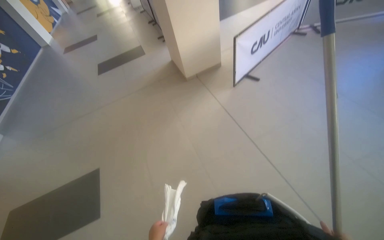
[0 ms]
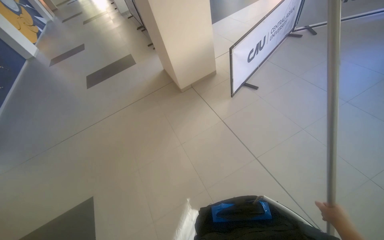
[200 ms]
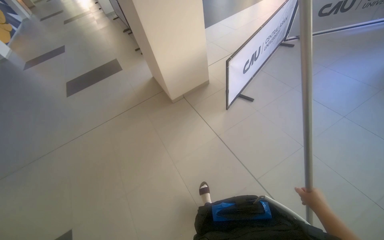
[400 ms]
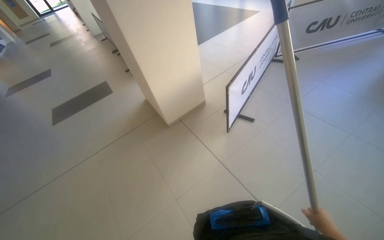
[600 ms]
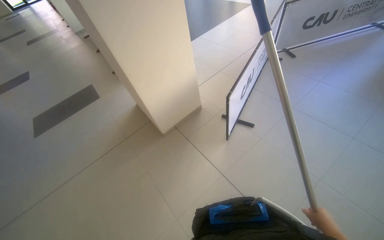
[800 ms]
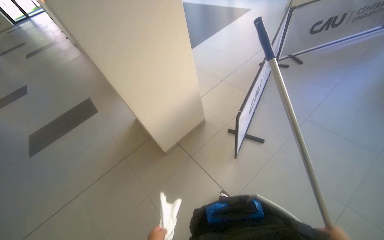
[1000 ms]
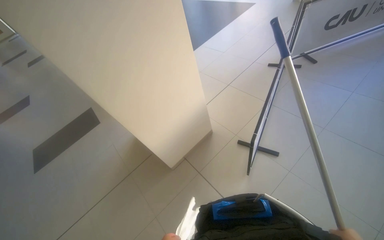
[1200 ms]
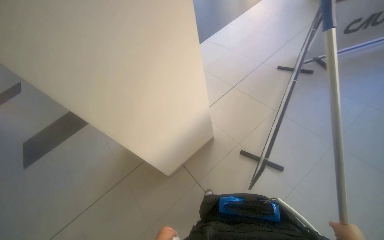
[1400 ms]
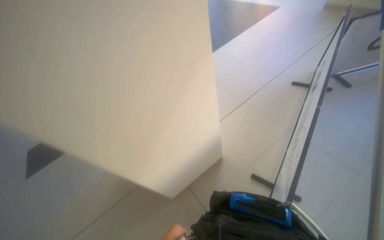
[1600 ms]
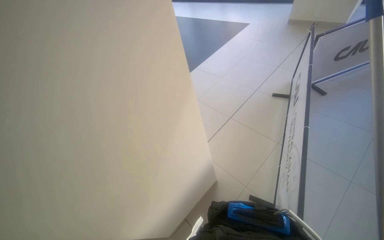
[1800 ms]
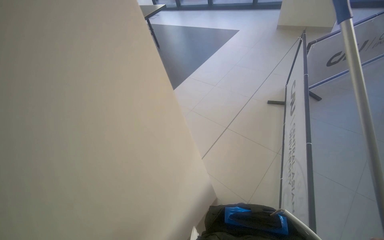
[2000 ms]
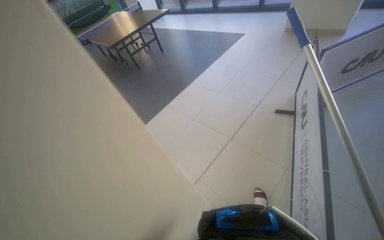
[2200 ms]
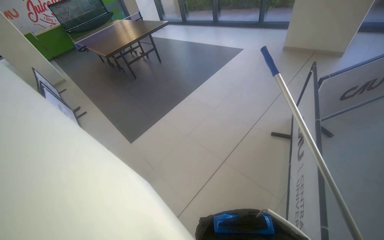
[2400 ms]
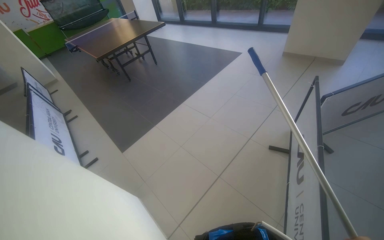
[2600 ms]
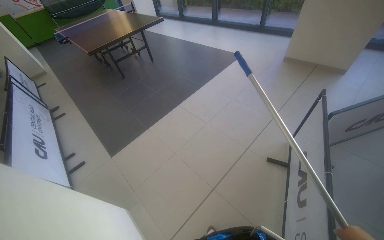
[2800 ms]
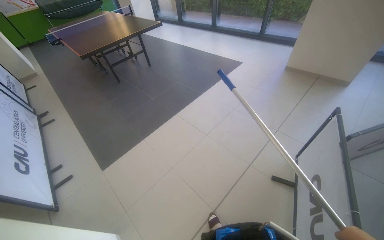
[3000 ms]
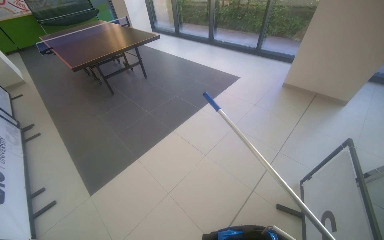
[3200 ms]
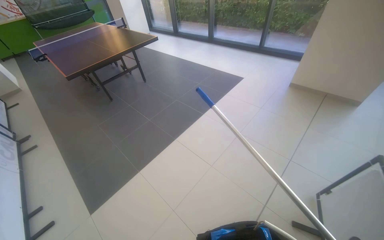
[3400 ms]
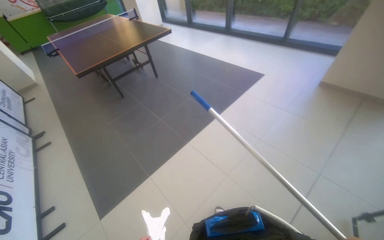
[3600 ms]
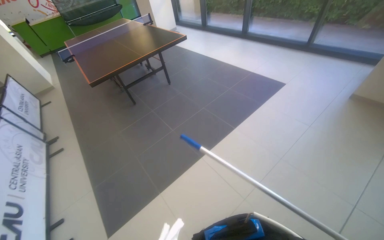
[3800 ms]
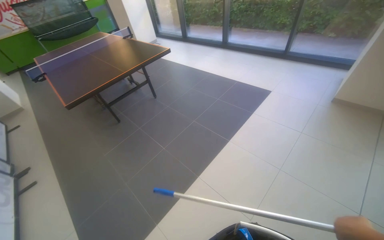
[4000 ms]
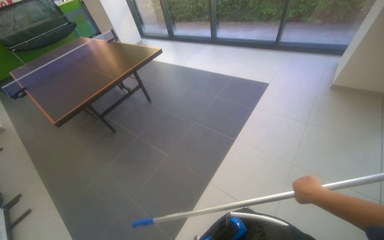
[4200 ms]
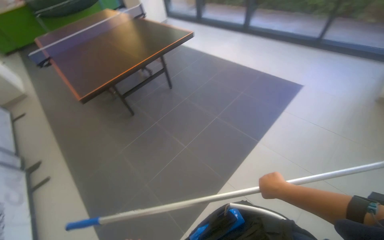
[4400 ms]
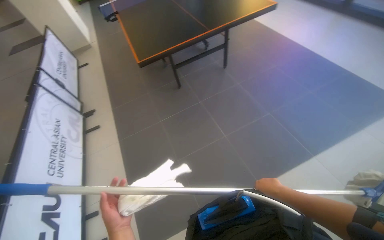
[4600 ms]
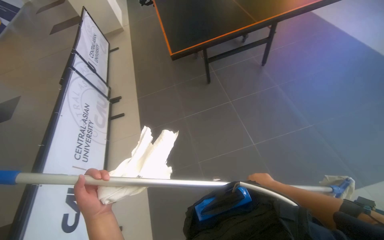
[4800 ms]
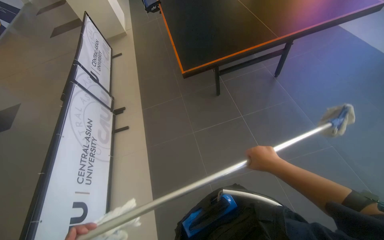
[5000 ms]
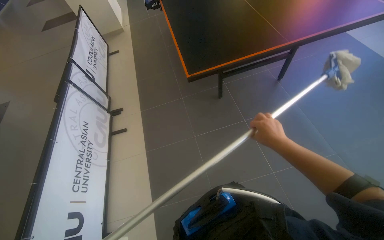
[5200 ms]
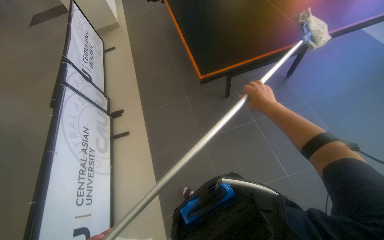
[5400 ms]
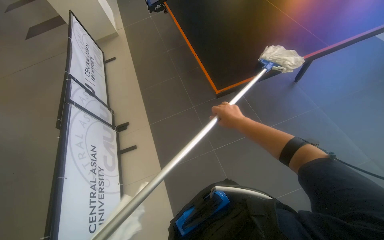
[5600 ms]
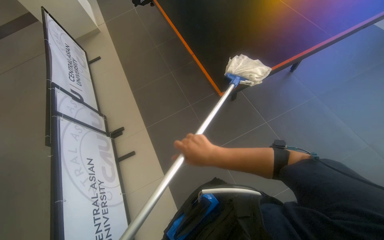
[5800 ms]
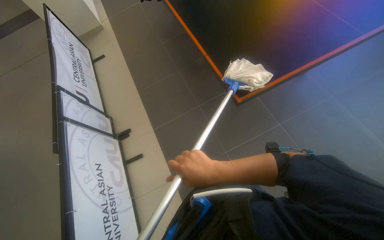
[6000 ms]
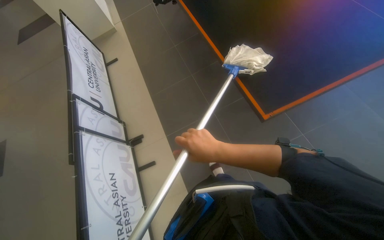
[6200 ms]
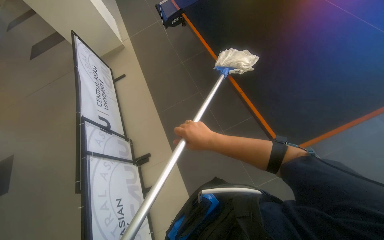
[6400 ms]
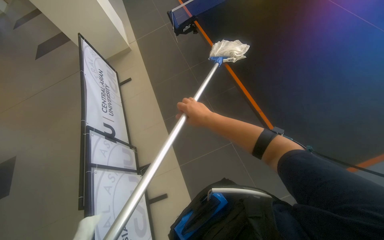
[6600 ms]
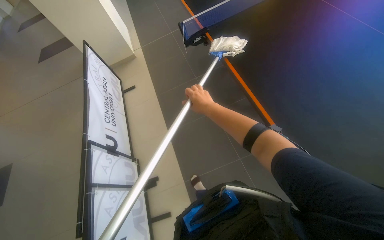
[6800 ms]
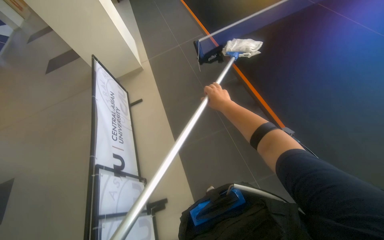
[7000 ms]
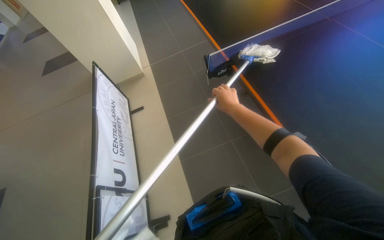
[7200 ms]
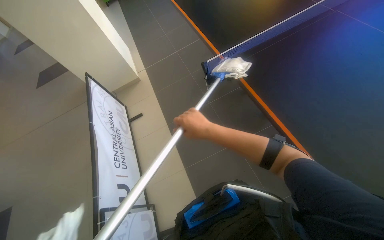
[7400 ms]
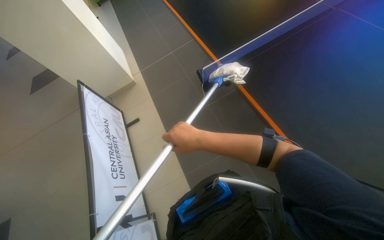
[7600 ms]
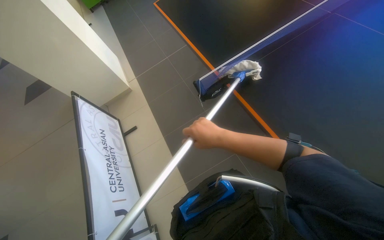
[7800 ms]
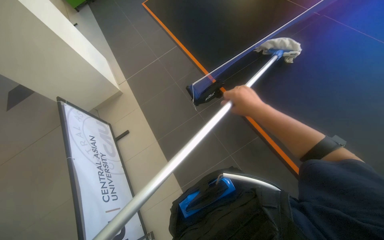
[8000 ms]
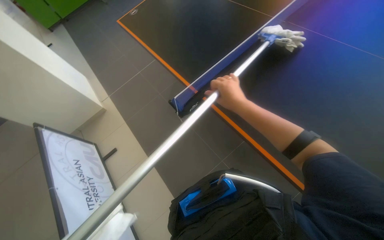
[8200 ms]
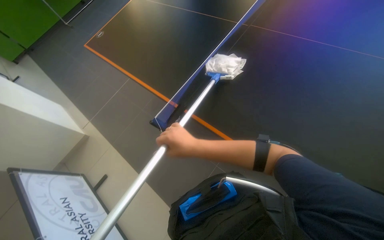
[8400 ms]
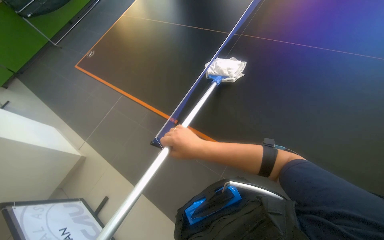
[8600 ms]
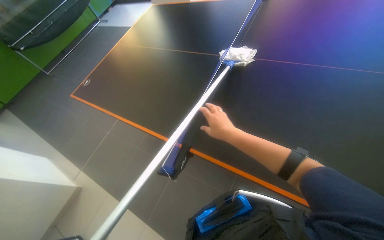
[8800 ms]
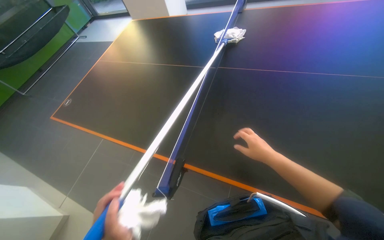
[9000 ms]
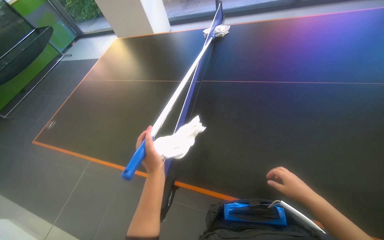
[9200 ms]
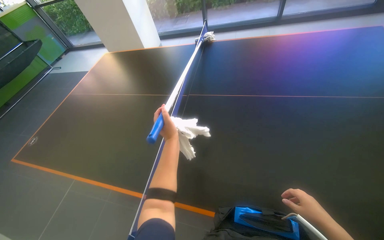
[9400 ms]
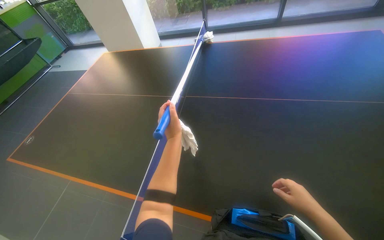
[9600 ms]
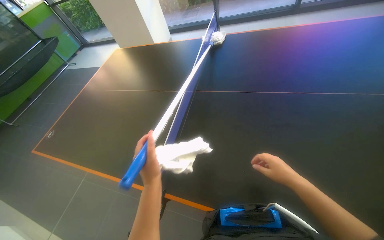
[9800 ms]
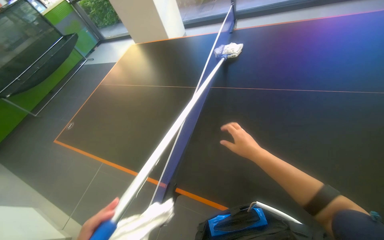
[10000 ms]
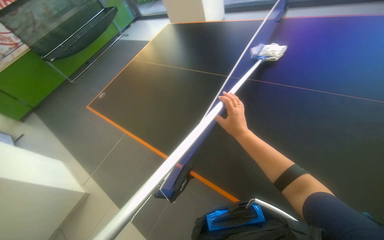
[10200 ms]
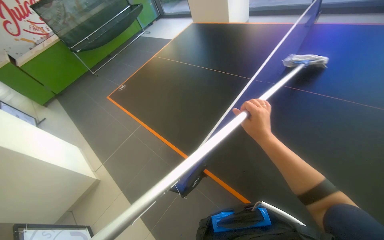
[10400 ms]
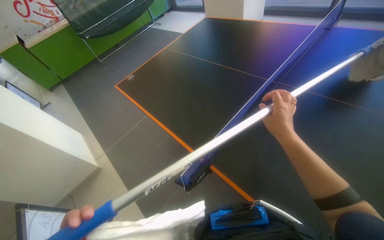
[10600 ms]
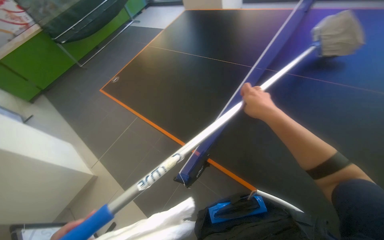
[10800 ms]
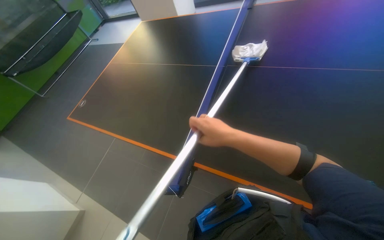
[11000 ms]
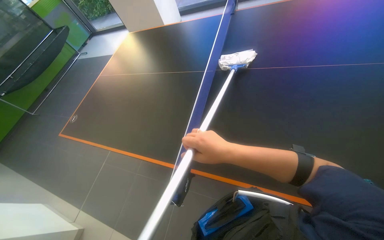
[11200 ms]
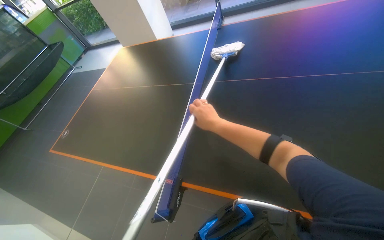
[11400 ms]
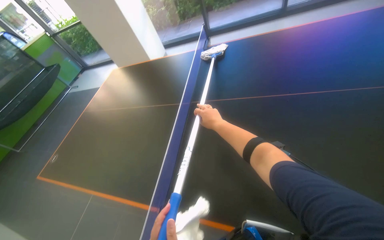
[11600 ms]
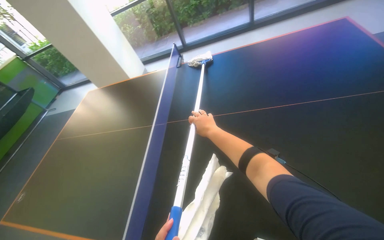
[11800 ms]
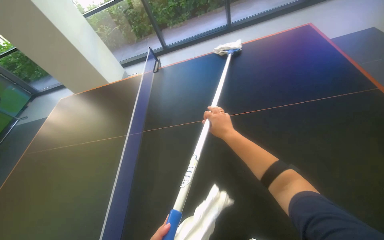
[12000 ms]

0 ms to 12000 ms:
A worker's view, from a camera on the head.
Job: wiping surfaces.
The whole recording: Cleaning ping-pong table with mop. The worker cleans the surface of a ping-pong table using a mop.
0 ms to 1600 ms: The head travels approximately 1.5 m.
1600 ms to 3000 ms: The camera travels some 1 m. The camera pitches upward, by about 10 degrees.
3000 ms to 4400 ms: The wearer moves roughly 1.5 m.
4400 ms to 6000 ms: The camera is carried roughly 1.5 m. The head rotates approximately 20 degrees to the left. The camera pitches downward, by approximately 20 degrees.
6000 ms to 7600 ms: The camera is carried some 1 m.
7600 ms to 9000 ms: The wearer's head swings roughly 45 degrees to the right. The view tips upward by roughly 20 degrees.
9000 ms to 10400 ms: The wearer's head swings about 20 degrees to the left.
10400 ms to 12000 ms: The wearer's head swings some 40 degrees to the right. The wearer looks about 15 degrees further upward.

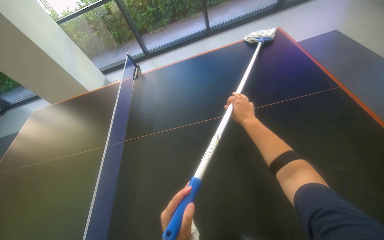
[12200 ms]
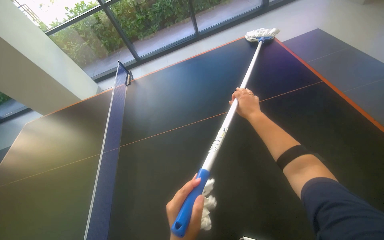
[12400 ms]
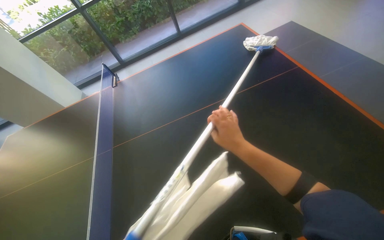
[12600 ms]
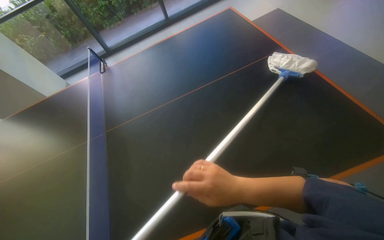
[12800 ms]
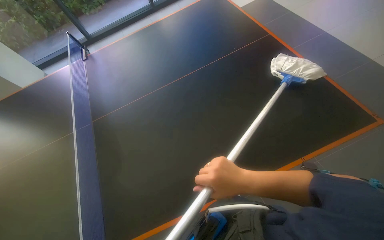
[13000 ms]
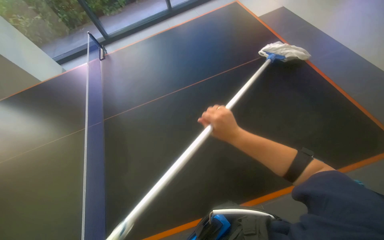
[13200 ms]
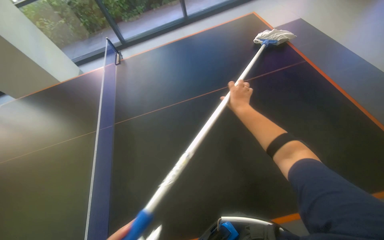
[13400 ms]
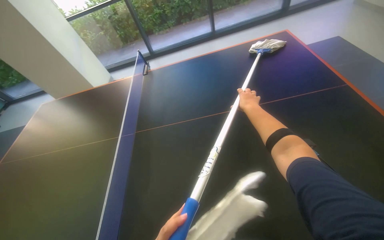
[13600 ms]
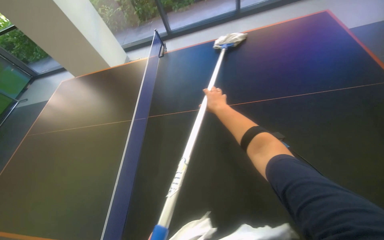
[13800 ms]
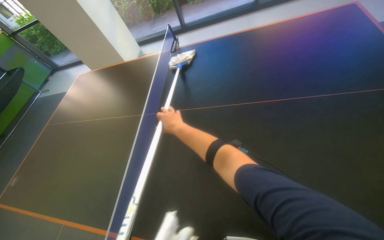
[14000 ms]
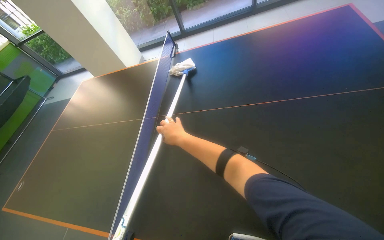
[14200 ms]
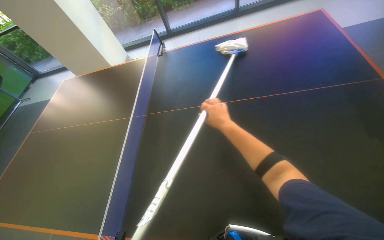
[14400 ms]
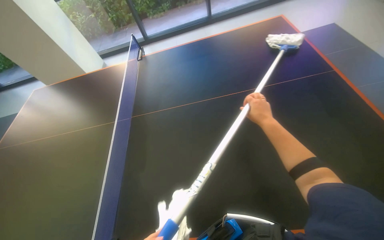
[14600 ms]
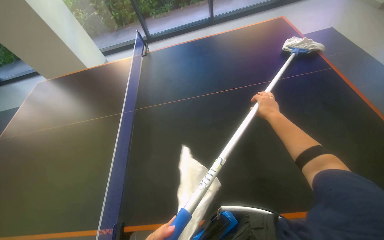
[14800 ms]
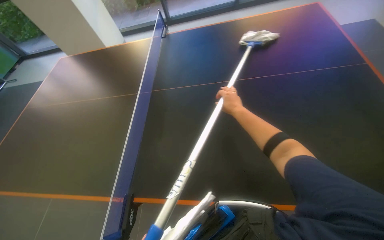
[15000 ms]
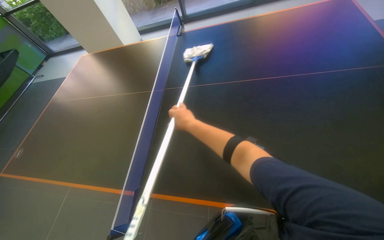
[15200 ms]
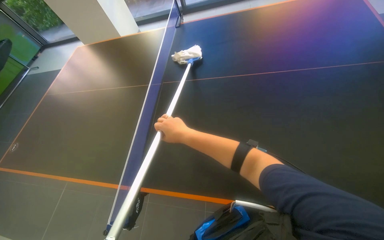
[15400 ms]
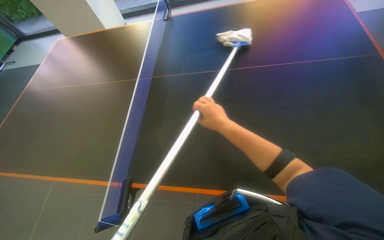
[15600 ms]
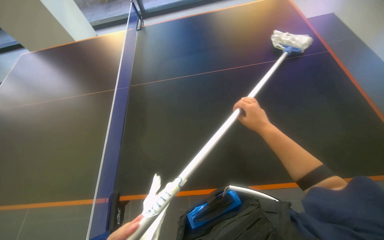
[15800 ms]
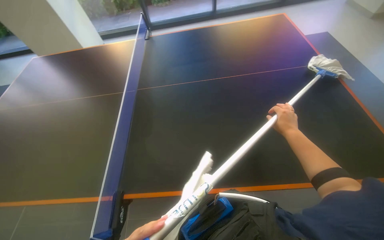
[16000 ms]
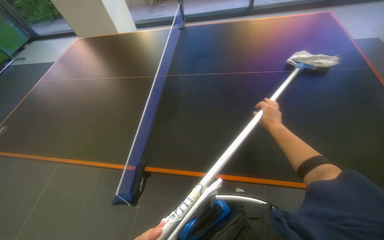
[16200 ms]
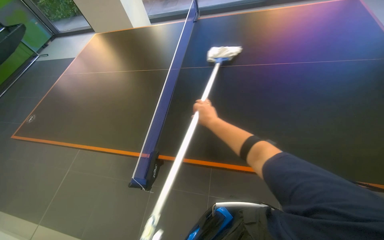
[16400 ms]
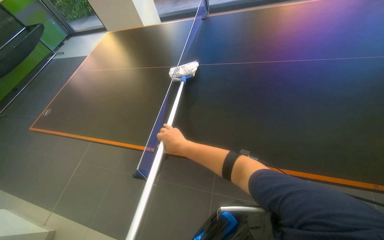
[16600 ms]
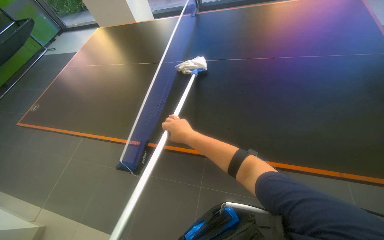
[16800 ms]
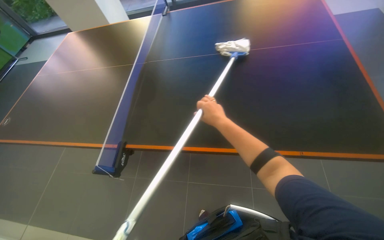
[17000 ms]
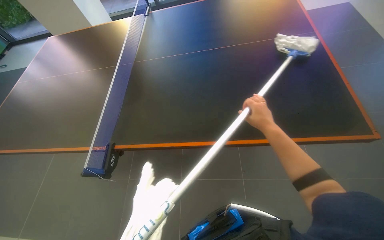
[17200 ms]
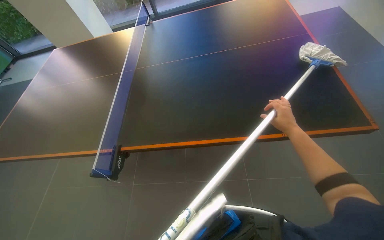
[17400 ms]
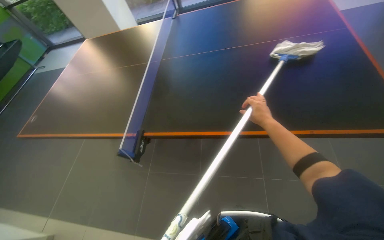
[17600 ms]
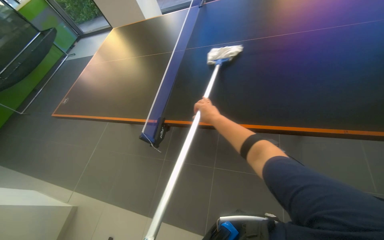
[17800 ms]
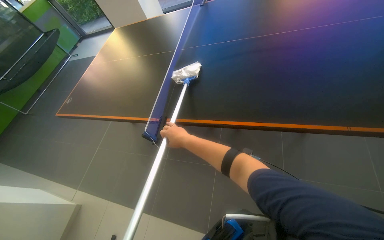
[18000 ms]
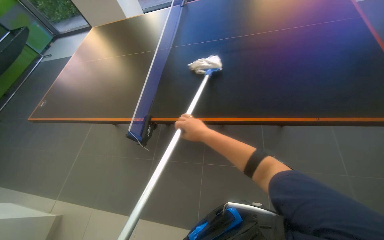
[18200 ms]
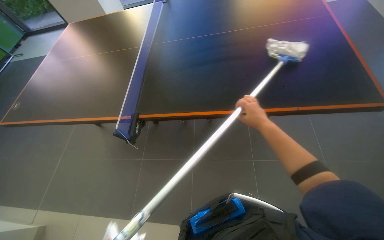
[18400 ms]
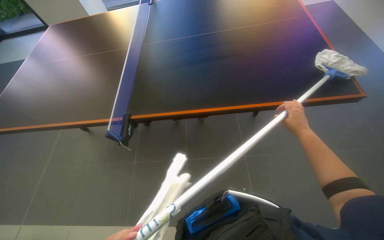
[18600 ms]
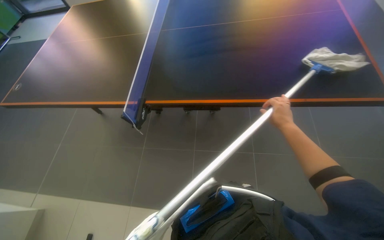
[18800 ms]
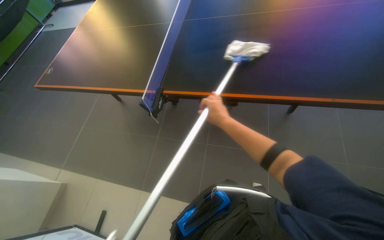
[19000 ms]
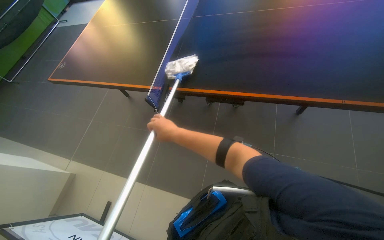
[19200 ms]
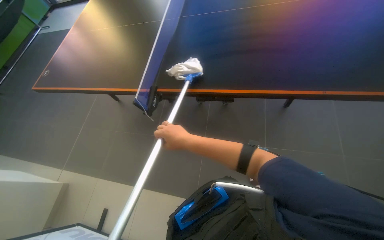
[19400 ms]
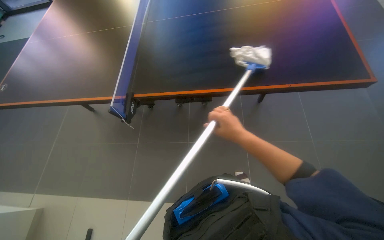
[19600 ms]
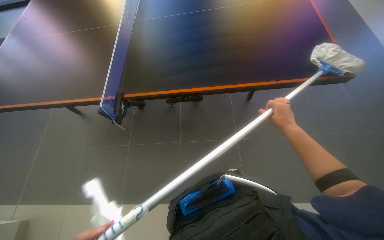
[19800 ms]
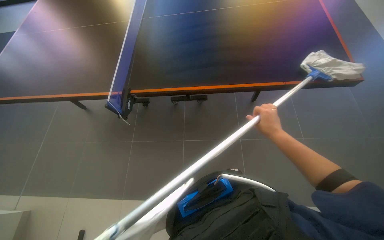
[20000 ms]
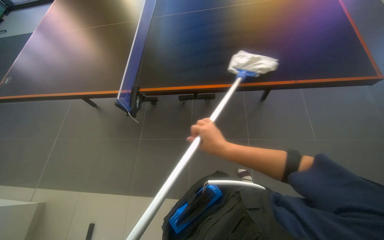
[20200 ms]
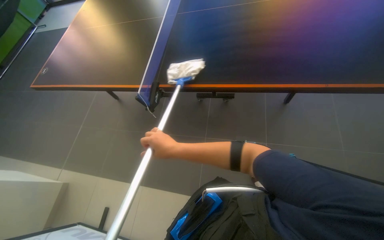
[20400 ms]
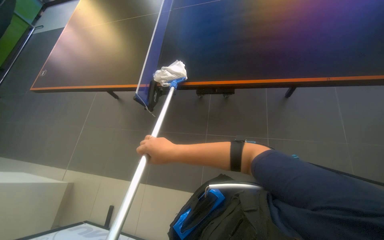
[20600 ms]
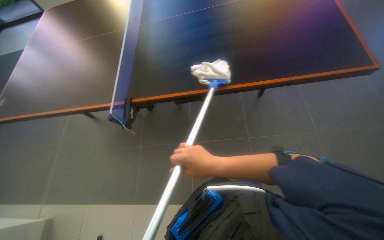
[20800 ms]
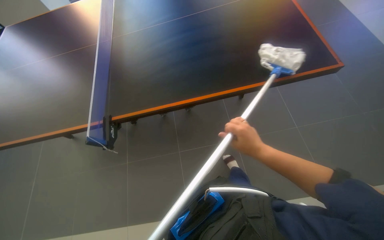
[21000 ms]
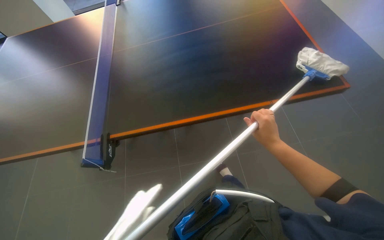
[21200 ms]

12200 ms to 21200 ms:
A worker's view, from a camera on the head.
Job: wiping surfaces.
The whole recording: Cleaning ping-pong table with mop. The worker cleans the surface of a ping-pong table using a mop.
15200 ms to 16600 ms: The right hand heads down the picture, covering about 25 cm, and moves about 40 cm to the right and comes back.
16600 ms to 18200 ms: The right hand moves approximately 60 cm to the right and comes back.
18200 ms to 19800 ms: The right hand goes left and right, approximately 40 cm each way, reversing 2 times.
19800 ms to 21200 ms: The right hand goes to the left and returns, roughly 50 cm each way.
